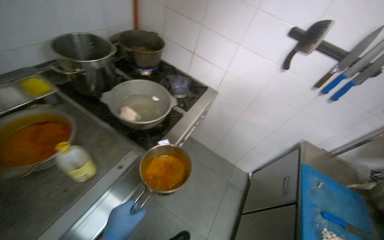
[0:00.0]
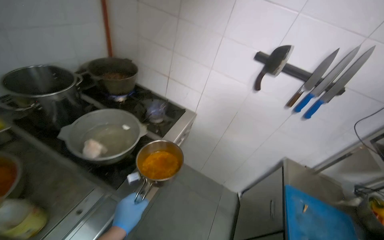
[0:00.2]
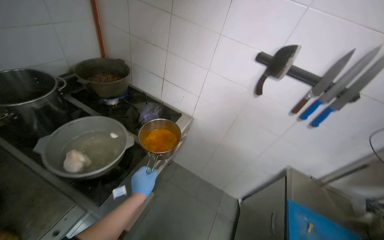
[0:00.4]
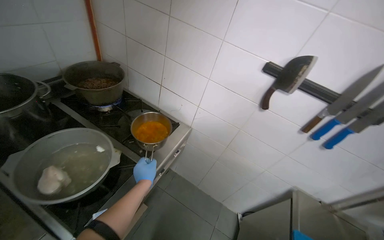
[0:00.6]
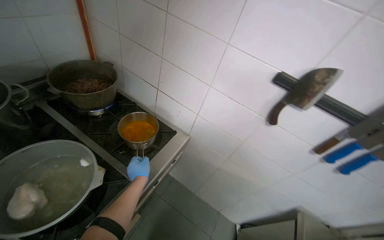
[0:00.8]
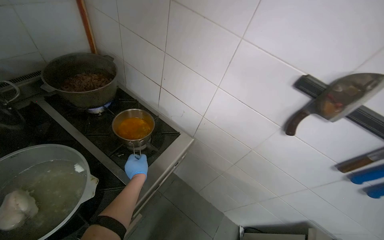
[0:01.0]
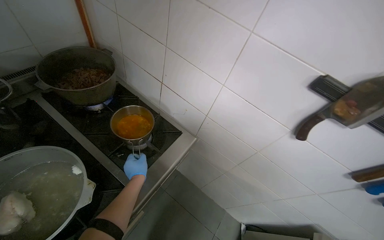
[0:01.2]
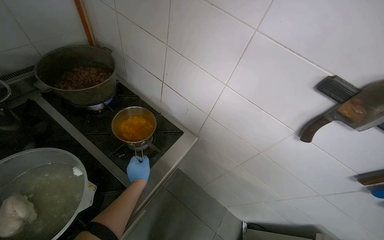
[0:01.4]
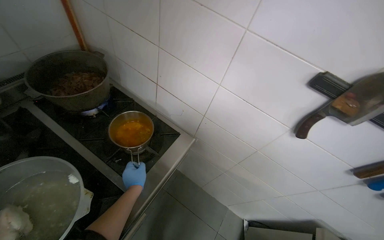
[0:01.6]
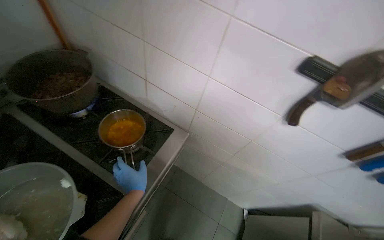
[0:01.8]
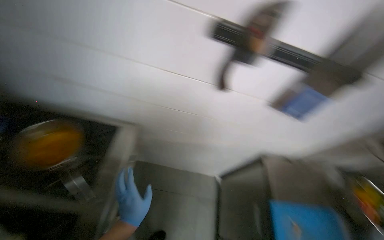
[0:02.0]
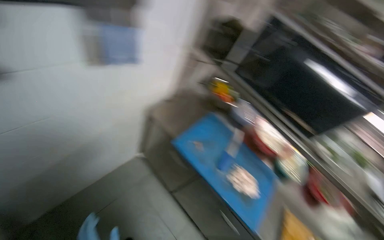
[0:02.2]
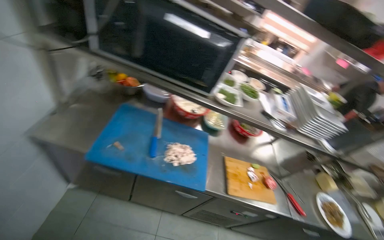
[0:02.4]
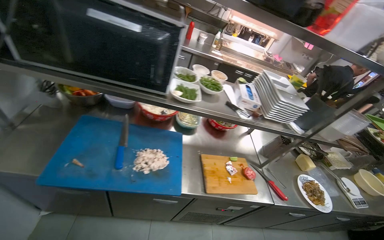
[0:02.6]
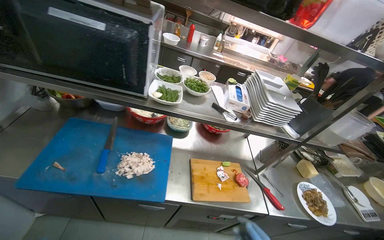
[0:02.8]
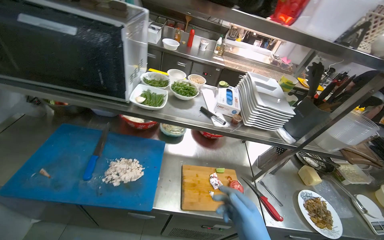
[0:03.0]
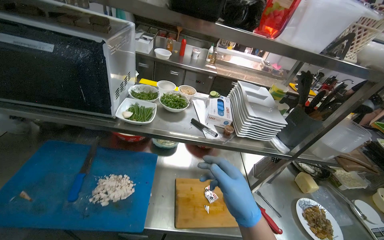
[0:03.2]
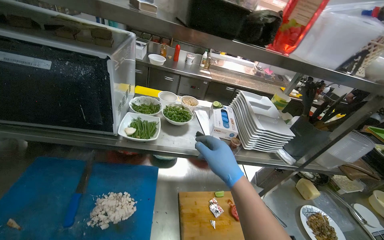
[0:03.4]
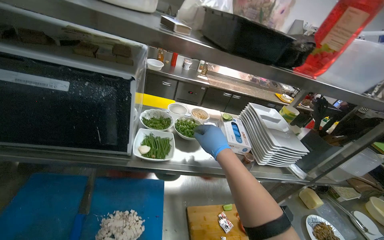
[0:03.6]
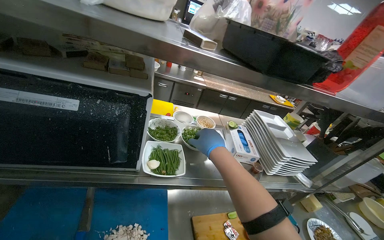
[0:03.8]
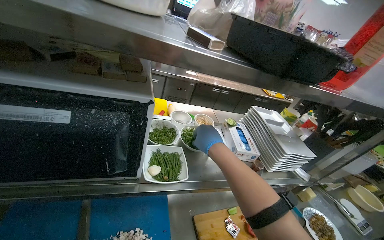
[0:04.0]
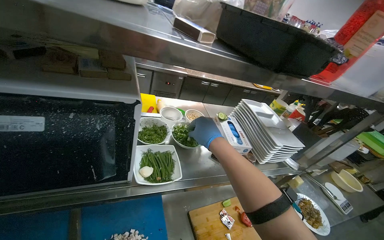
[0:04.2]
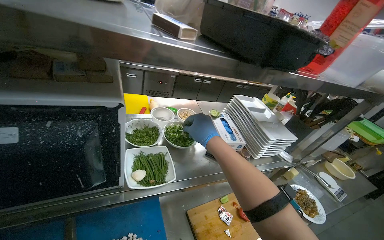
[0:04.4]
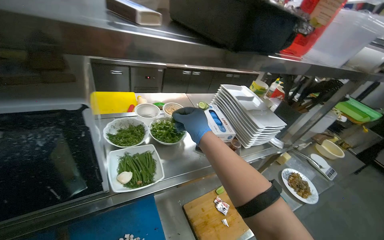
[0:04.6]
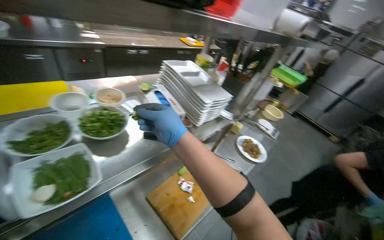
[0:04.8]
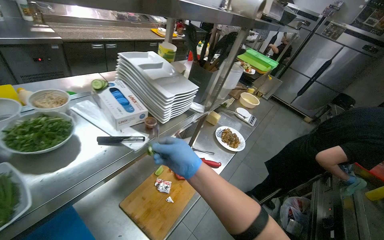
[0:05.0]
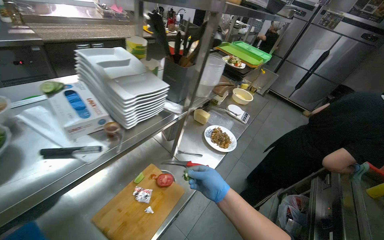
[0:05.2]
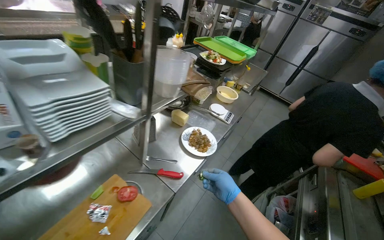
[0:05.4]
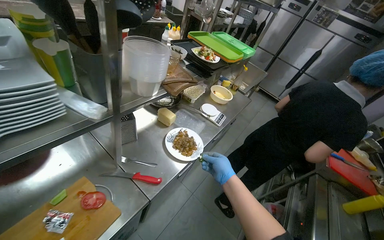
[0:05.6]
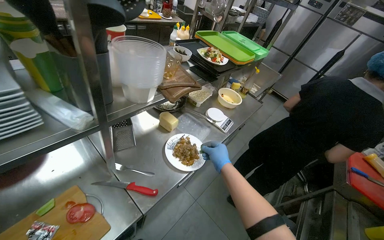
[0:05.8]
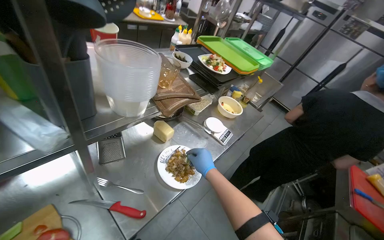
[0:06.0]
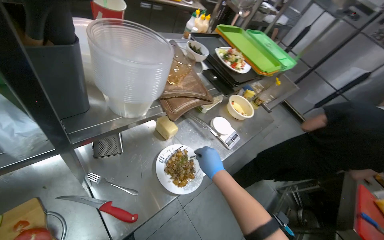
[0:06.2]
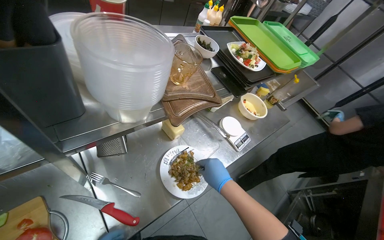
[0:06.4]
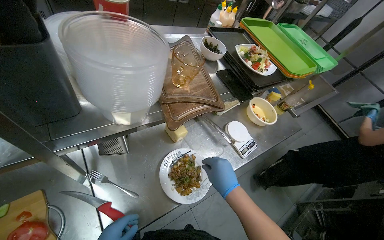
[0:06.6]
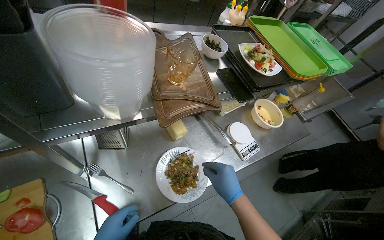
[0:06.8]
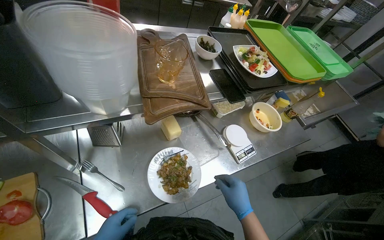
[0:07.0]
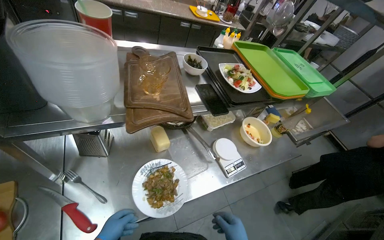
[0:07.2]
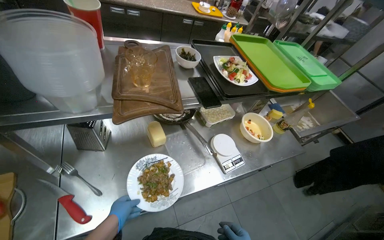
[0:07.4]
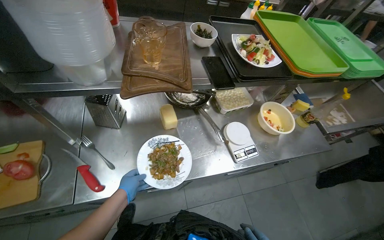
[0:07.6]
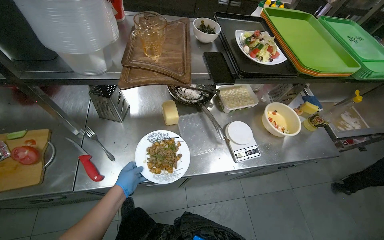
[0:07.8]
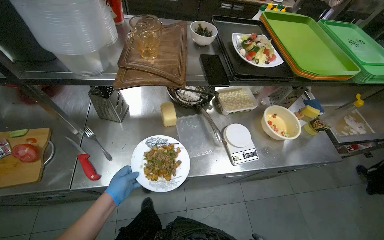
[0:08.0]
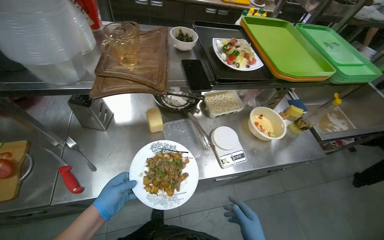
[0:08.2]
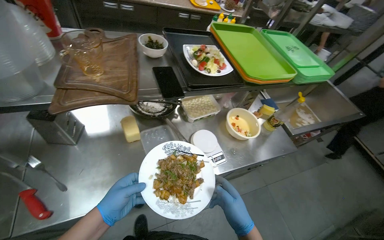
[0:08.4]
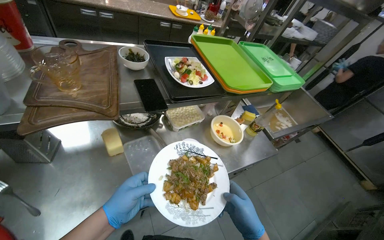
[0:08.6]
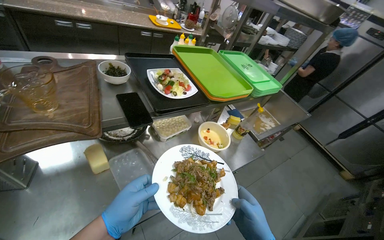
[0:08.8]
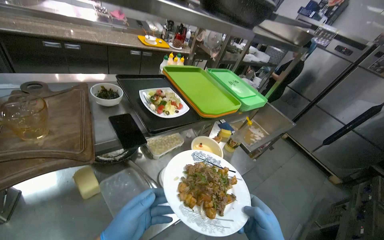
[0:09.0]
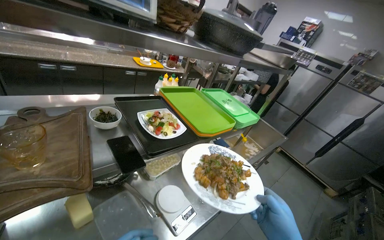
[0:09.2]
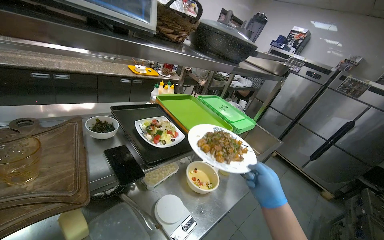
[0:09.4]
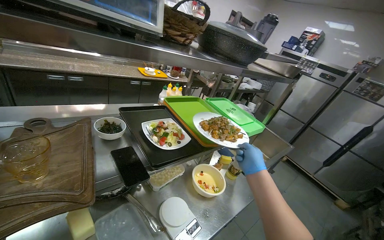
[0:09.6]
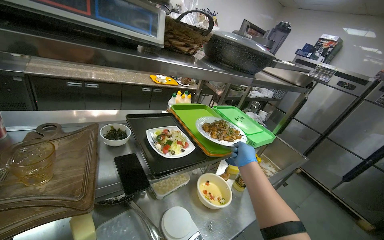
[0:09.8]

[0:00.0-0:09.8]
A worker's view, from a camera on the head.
Job: cooking food.
The whole recording: Plating and garnishing cooked food. The worker transfers cooked food from a pan to a plate, then garnishes it with herbs before placing it on a tray.
0:00.0 to 0:01.4: The camera is carried approximately 60 cm.
0:01.4 to 0:02.8: The camera travels roughly 60 cm. The head rotates about 90 degrees to the right. The view tilts roughly 20 degrees downward.
0:04.2 to 0:05.6: The wearer moves some 60 cm. The wearer's head swings about 35 degrees to the right. The camera pitches downward, by about 15 degrees.
0:05.6 to 0:07.0: The wearer's head swings approximately 25 degrees to the left.
0:08.4 to 0:09.8: The view tilts approximately 20 degrees upward.

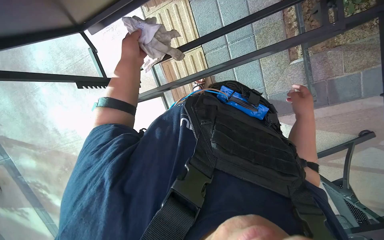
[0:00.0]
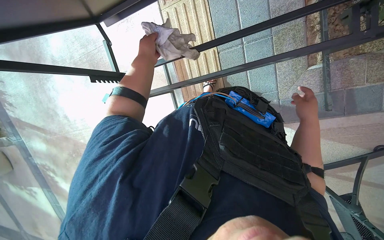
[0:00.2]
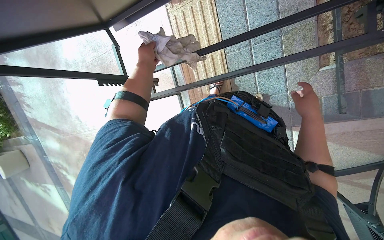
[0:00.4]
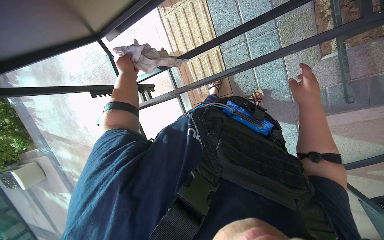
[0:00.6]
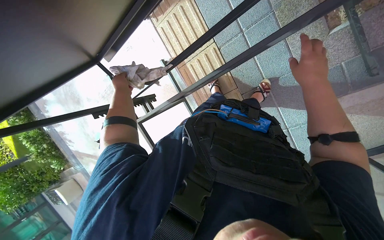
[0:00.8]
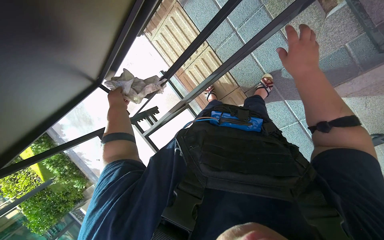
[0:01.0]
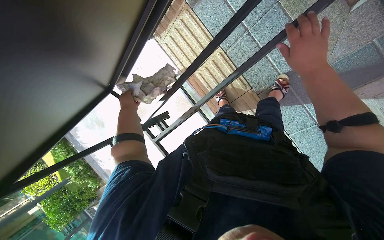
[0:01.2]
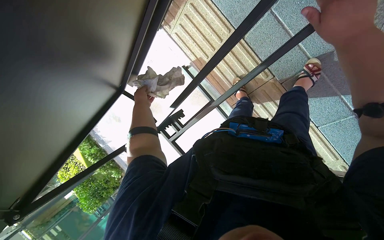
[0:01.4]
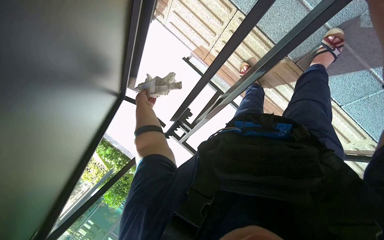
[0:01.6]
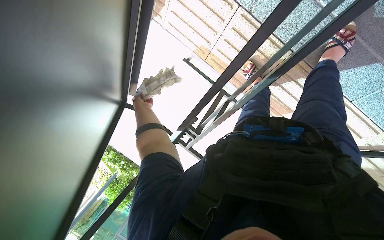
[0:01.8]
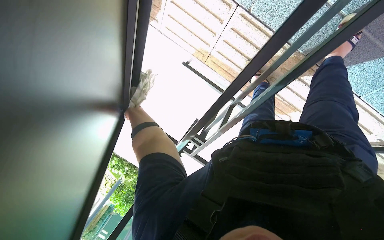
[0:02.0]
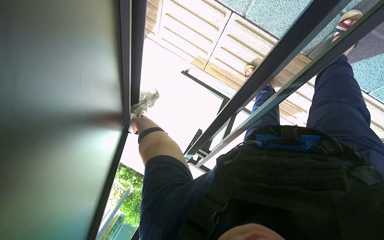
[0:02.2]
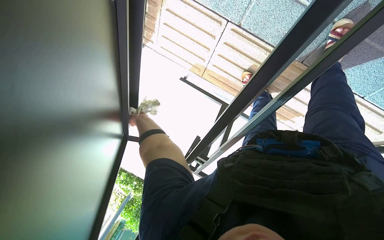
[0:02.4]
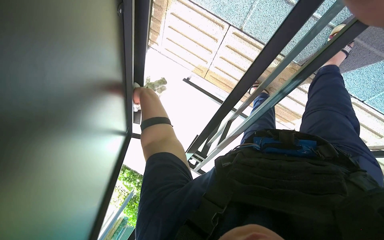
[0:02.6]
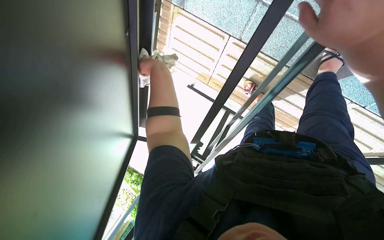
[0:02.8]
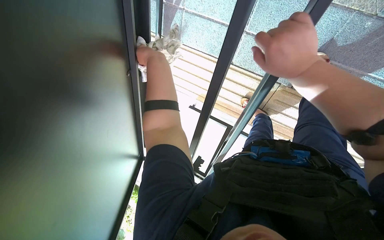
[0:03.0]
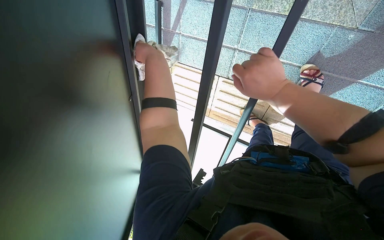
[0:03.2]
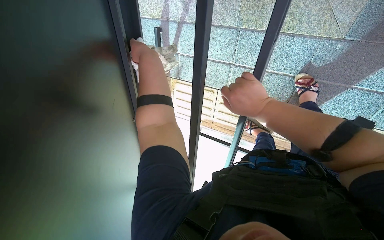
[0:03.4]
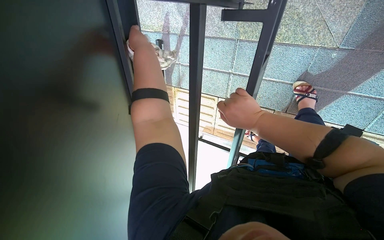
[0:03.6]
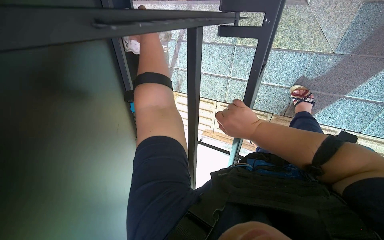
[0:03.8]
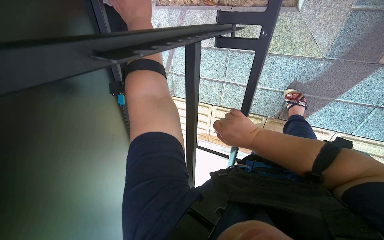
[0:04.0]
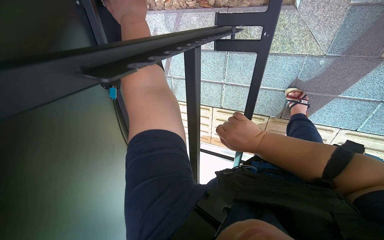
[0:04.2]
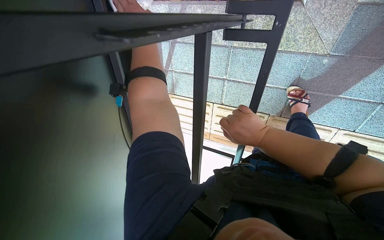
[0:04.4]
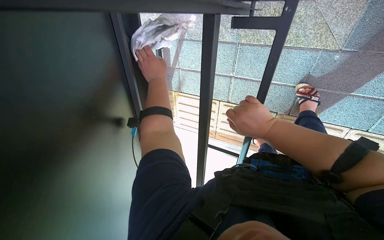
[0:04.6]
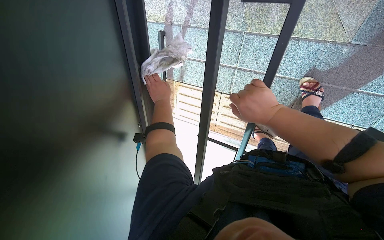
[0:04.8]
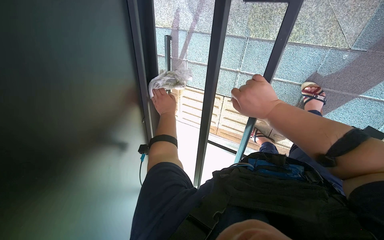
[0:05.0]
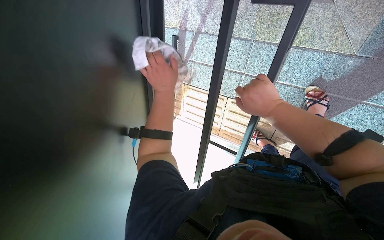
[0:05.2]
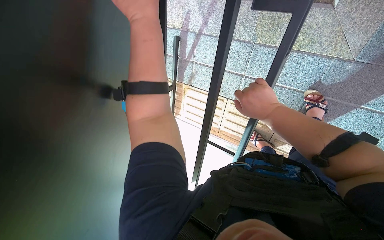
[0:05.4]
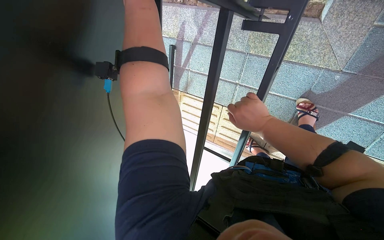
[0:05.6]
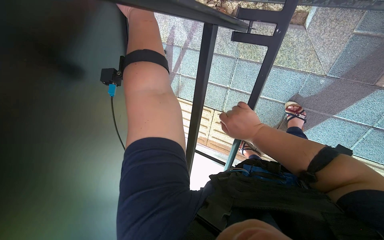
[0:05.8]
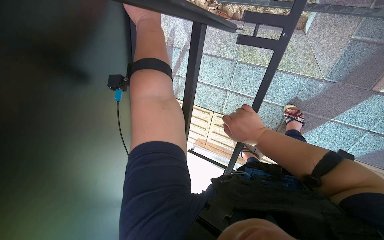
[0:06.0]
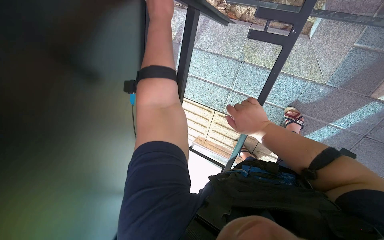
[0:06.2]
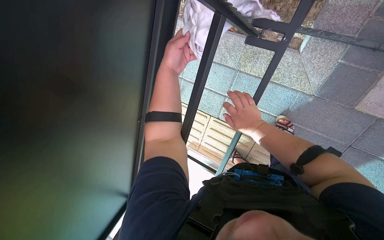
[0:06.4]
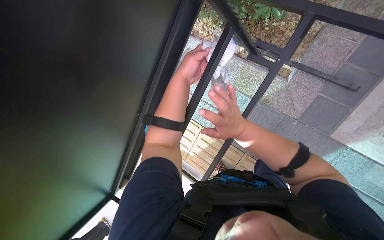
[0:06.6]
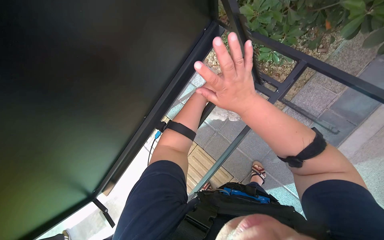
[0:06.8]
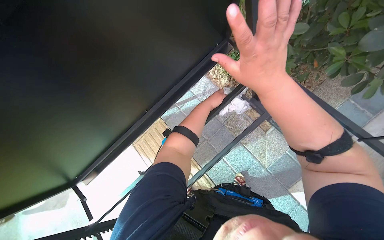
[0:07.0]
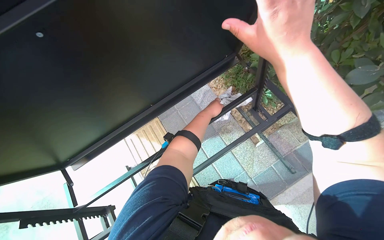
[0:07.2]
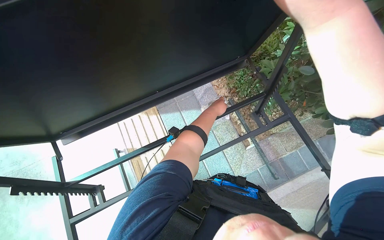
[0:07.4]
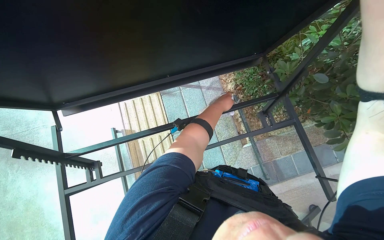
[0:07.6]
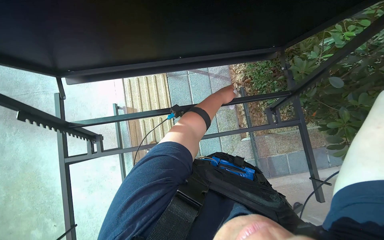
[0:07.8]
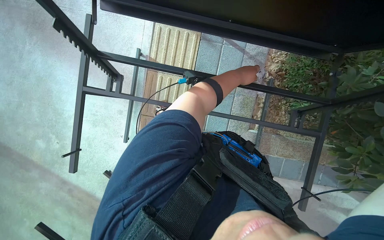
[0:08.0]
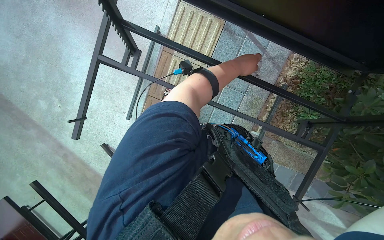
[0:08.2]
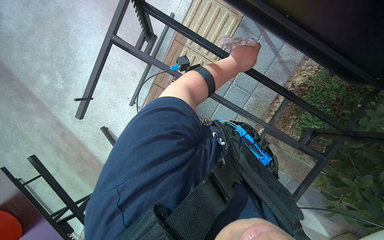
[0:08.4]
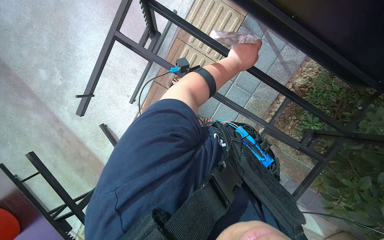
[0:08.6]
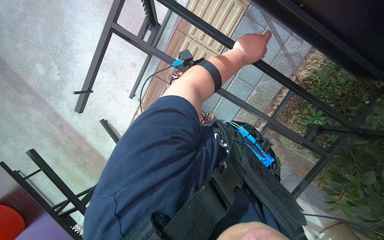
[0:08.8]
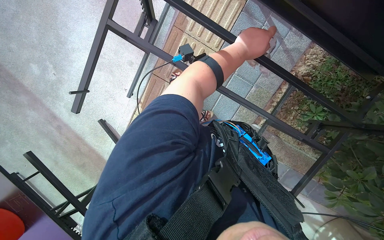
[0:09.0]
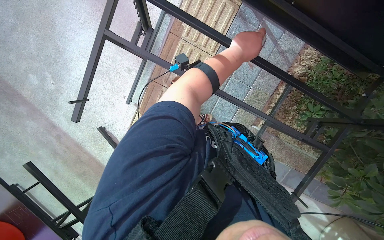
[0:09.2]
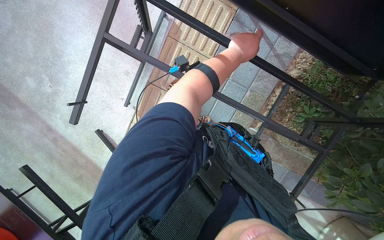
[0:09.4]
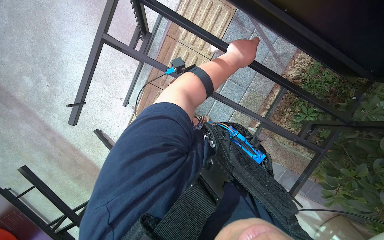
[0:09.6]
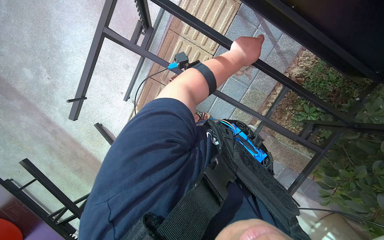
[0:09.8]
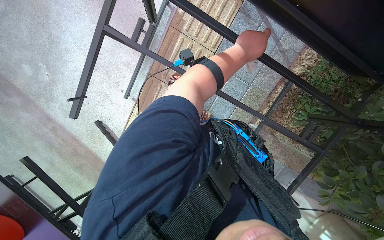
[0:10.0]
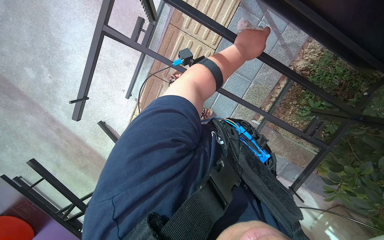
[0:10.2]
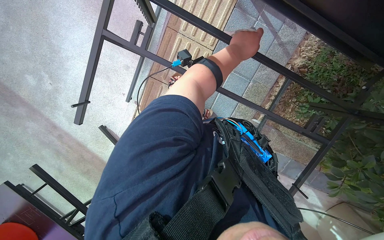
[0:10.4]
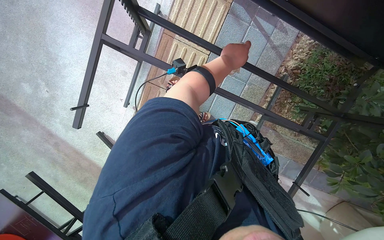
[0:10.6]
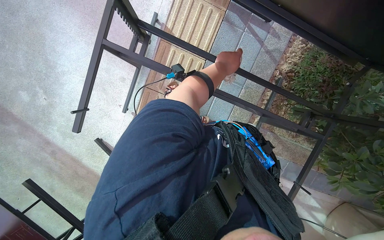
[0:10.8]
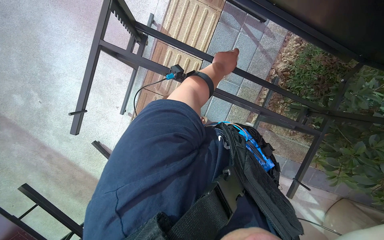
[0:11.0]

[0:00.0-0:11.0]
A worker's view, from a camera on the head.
Job: wiping surfaces.
The whole recording: Wiping table frame and top. The worker wipes the frame and top surface of the table with a cloth.
0:00.0 to 0:01.6: The view pans to the left by approximately 30 degrees. Everything in view rotates some 25 degrees counterclockwise.
0:01.6 to 0:03.2: The view tips upward by roughly 15 degrees. The left hand swings nearer and farther, about 25 cm each way, with 2 reversals.
0:03.2 to 0:04.8: The left hand is displaced farther from the camera by roughly 15 cm.
0:04.8 to 0:06.2: The left hand travels nearer to the camera and up the picture by some 35 cm.
0:06.2 to 0:07.8: The head travels about 50 cm. The camera is aimed roughly 30 degrees further to the right. The wearer looks about 15 degrees further upward. Everything in view rotates approximately 65 degrees clockwise.
0:07.8 to 0:09.4: The view tips downward by approximately 20 degrees. Everything in view rotates some 35 degrees clockwise.
